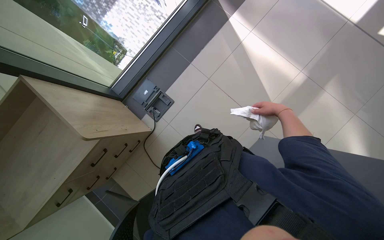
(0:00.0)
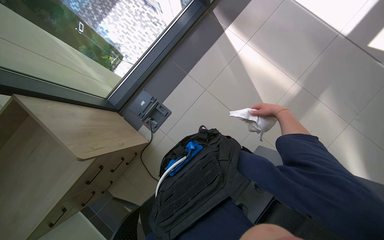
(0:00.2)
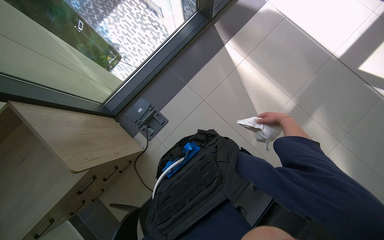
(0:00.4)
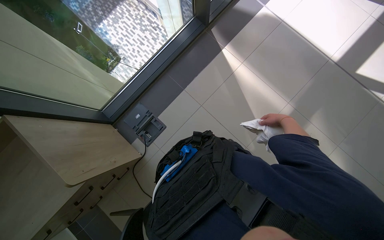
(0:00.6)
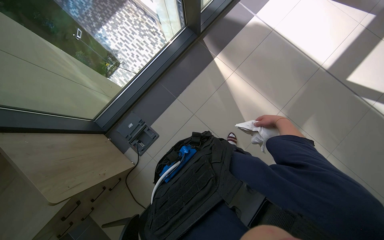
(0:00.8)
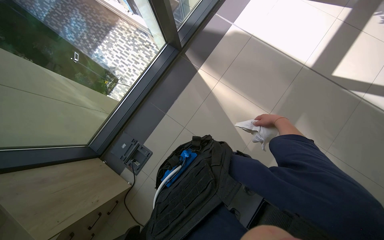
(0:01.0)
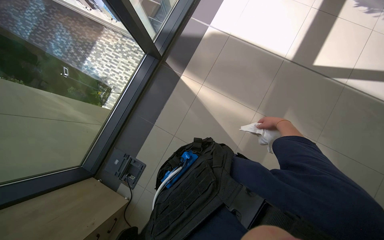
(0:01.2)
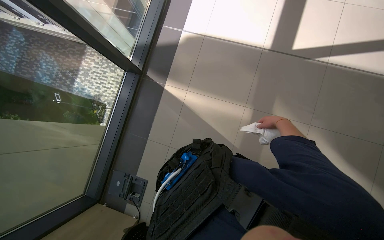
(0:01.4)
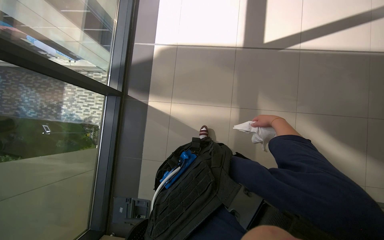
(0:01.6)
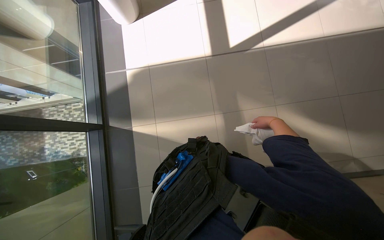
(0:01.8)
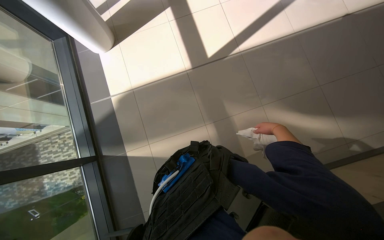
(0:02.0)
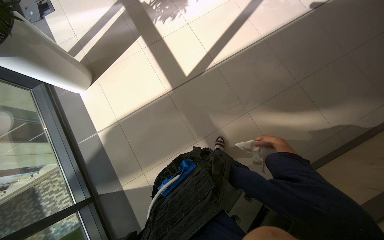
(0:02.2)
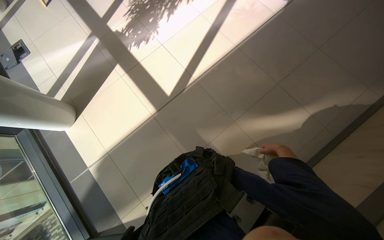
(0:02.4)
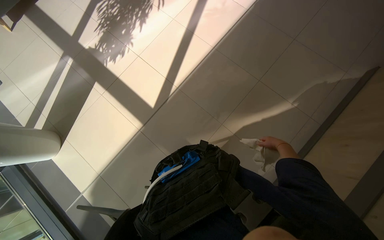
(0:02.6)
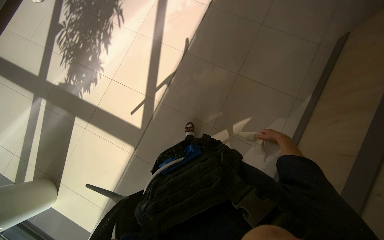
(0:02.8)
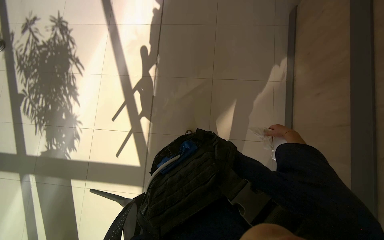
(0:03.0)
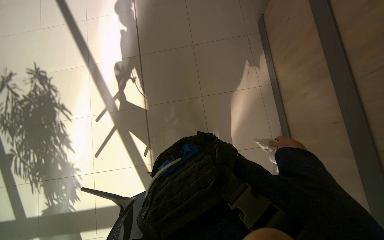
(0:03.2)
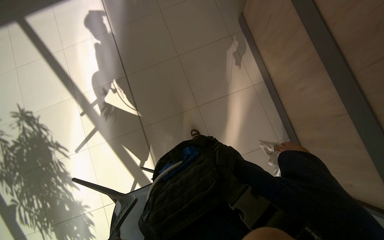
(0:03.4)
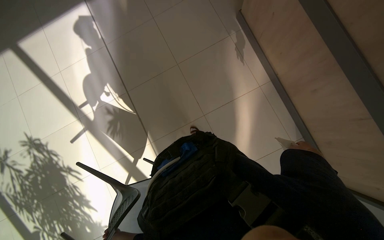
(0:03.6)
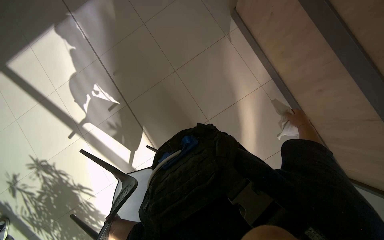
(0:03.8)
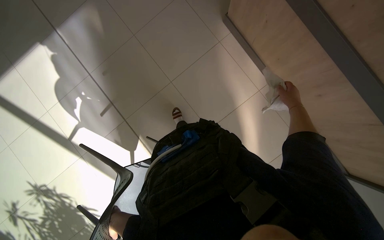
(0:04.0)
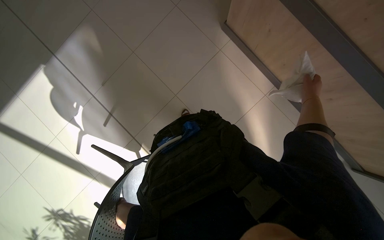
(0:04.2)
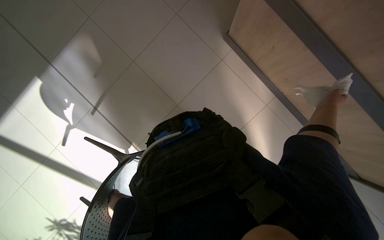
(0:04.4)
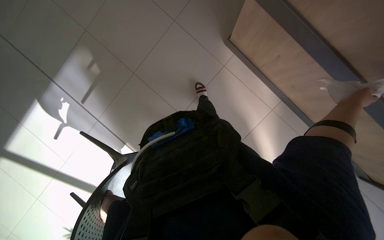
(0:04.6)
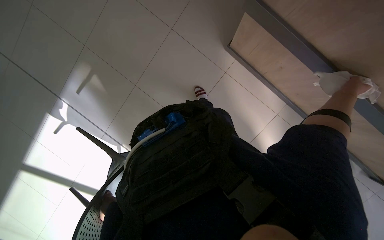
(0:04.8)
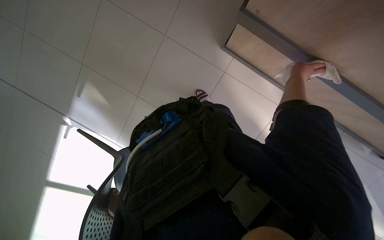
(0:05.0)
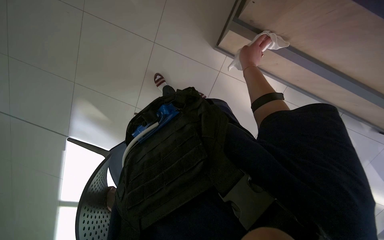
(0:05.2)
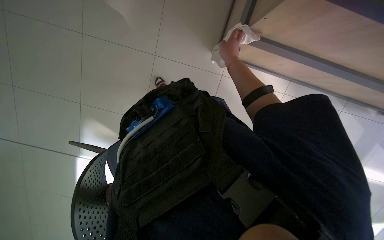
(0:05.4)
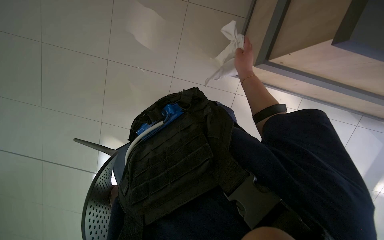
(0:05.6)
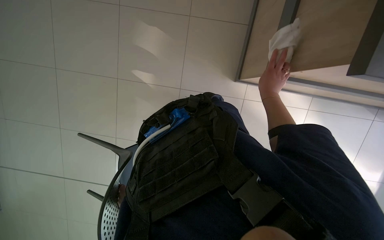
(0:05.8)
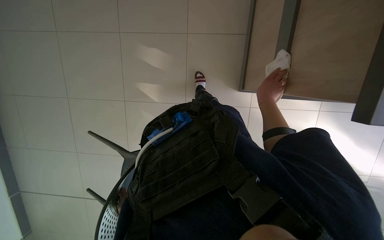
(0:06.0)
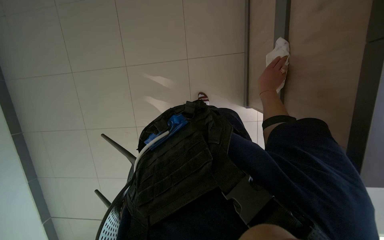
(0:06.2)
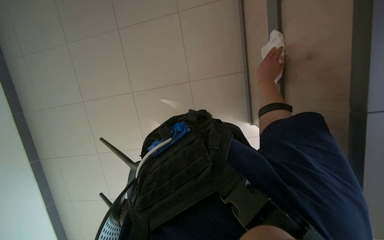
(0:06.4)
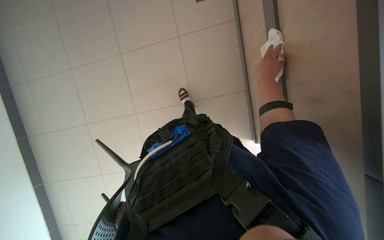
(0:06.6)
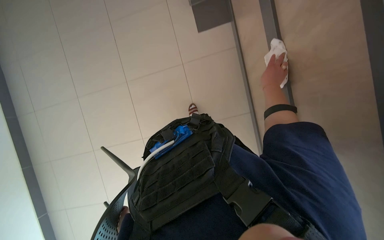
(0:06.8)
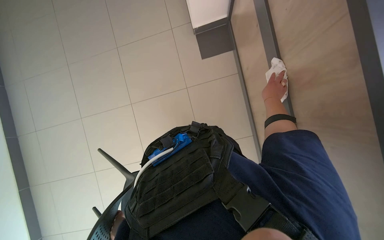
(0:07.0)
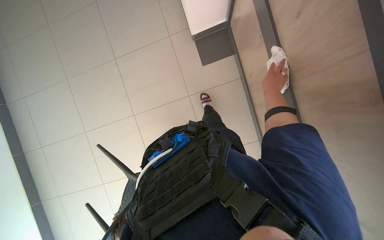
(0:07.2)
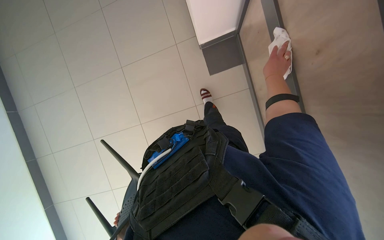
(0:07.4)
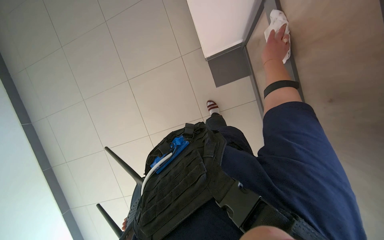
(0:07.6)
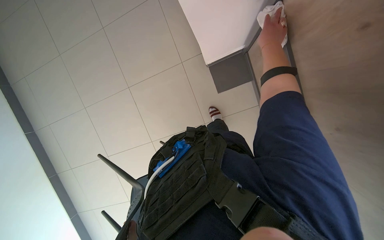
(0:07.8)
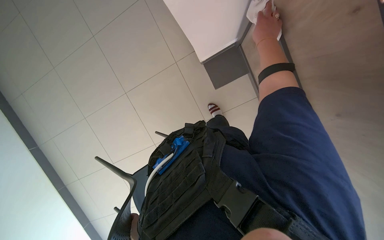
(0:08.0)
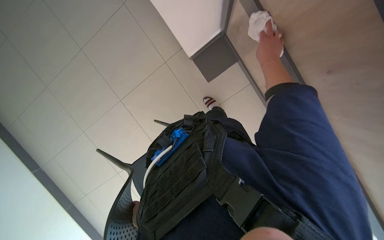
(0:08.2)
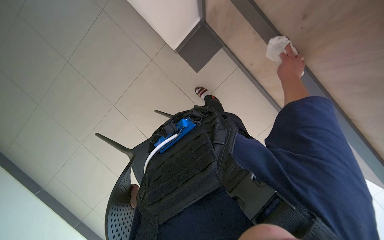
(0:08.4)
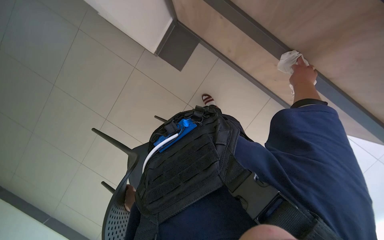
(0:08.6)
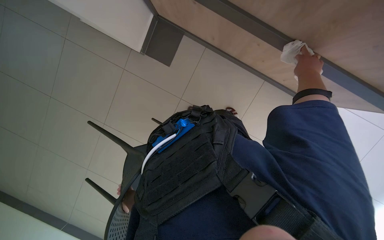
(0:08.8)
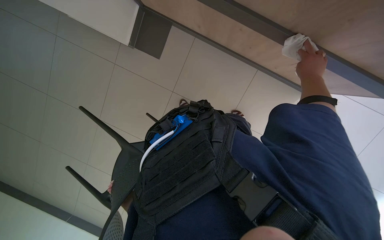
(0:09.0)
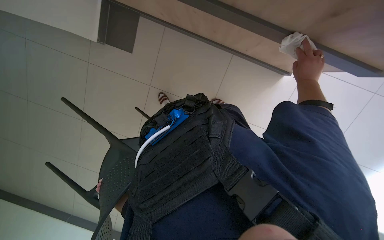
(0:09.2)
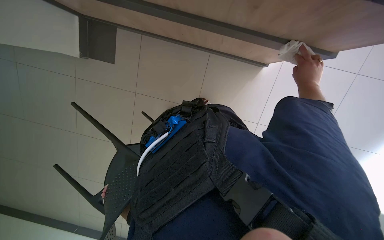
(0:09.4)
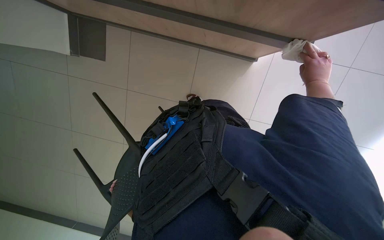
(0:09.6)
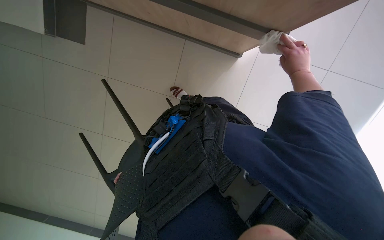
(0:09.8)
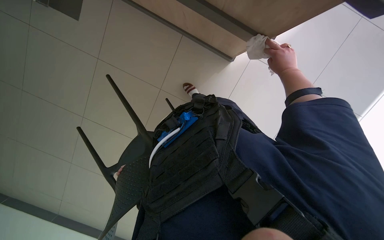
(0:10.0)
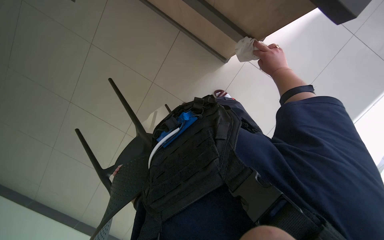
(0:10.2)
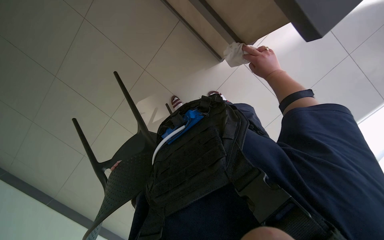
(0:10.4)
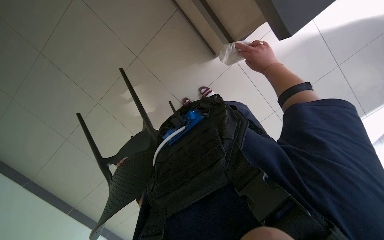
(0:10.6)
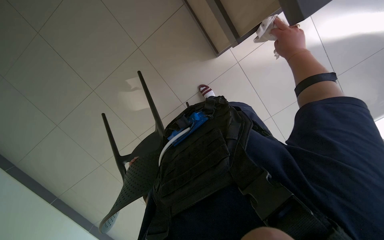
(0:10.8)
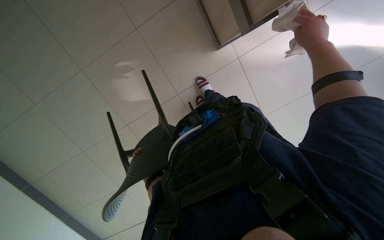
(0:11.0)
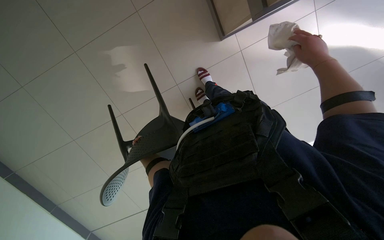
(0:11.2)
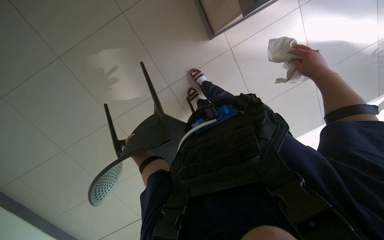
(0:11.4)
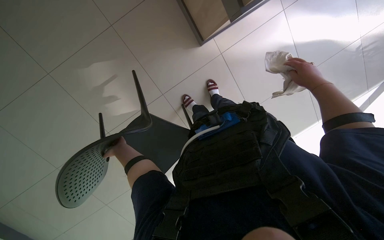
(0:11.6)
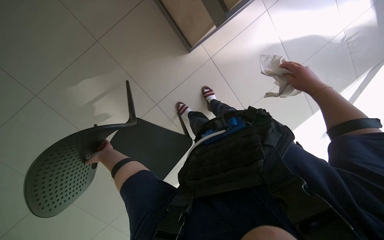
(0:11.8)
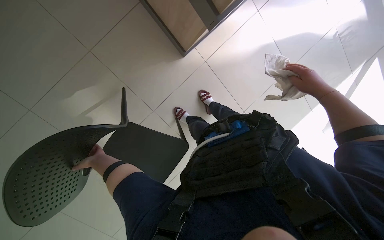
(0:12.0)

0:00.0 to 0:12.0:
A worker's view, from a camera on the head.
Job: wiping surfaces.
The whole recording: Wiping office desk and surfaces. Wipes the office desk, printer, and nearby wooden surfaces with a cloth.
0:00.0 to 0:01.6: The wearer looks roughly 15 degrees further upward. The scene rotates counterclockwise by roughly 30 degrees.
0:01.6 to 0:03.0: The camera is carried approximately 90 cm. The head rotates approximately 85 degrees to the right.
0:03.0 to 0:04.4: The wearer moves roughly 60 cm. The scene turns some 55 degrees counterclockwise in the picture.
0:04.4 to 0:06.0: The right hand is displaced farther from the camera and to the left by about 20 cm.
0:06.0 to 0:07.6: The view tips upward by some 15 degrees. The right hand heads up the picture and nearer to the camera, covering approximately 20 cm.
0:07.6 to 0:09.0: The view tilts some 10 degrees downward. The right hand moves to the right, roughly 15 cm.
0:09.0 to 0:10.4: The right hand goes about 10 cm to the left.
0:10.4 to 0:12.0: The right hand travels nearer to the camera by about 10 cm.

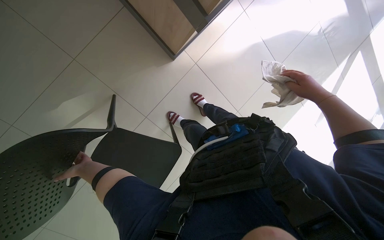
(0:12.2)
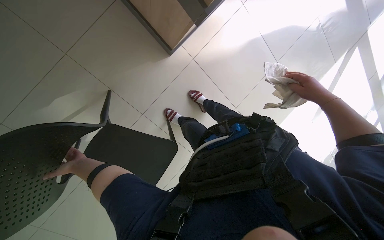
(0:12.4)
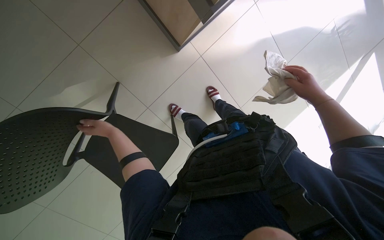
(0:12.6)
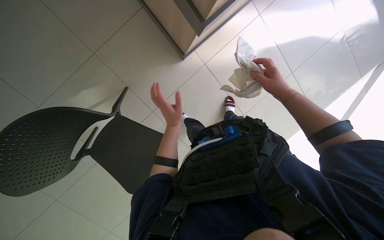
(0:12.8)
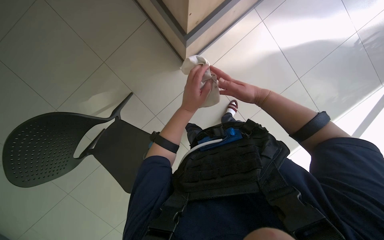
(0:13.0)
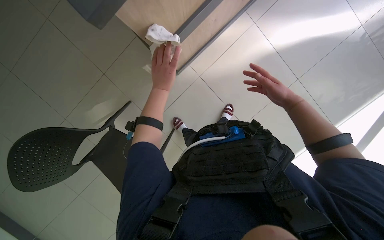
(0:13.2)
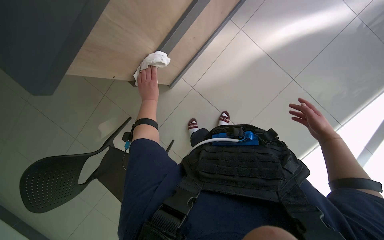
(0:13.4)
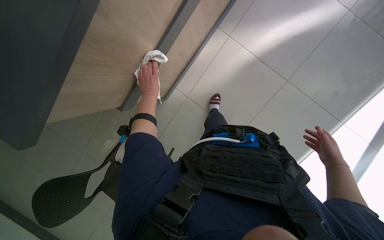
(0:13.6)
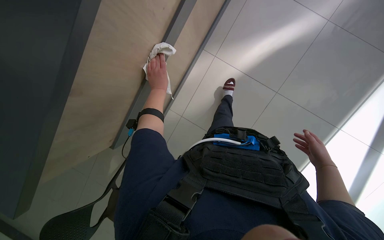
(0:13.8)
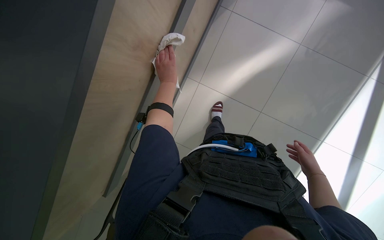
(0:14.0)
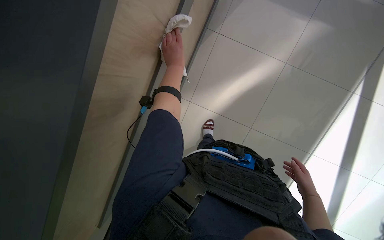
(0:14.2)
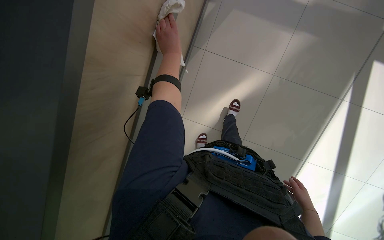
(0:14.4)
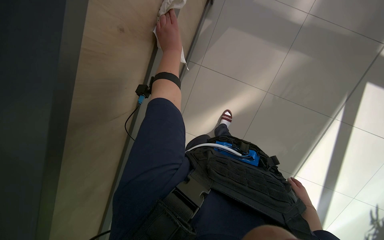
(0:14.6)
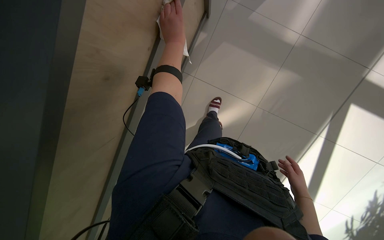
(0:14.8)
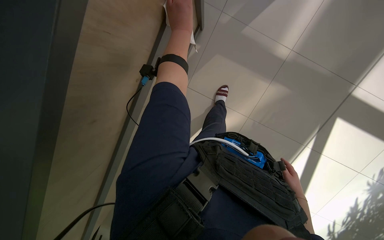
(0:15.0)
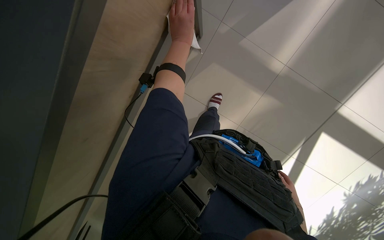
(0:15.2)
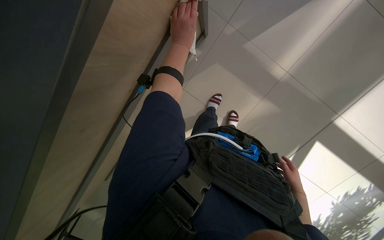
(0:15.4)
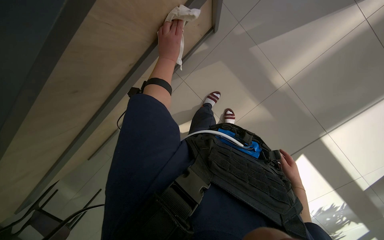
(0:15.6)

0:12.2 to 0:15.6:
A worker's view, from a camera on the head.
Job: wiping surfaces.
The whole recording: Wiping office desk and surfaces. Wipes the office desk, printer, and nearby wooden surfaces with a cloth.
0:12.2 to 0:13.8: The left hand travels to the right and up the picture by approximately 40 cm. Meanwhile the right hand moves down the picture, roughly 15 cm, and moves approximately 20 cm to the left and comes back.
0:13.8 to 0:15.6: The camera is aimed some 20 degrees further to the right. The view tips upward by roughly 15 degrees. Everything in view rotates roughly 25 degrees clockwise.

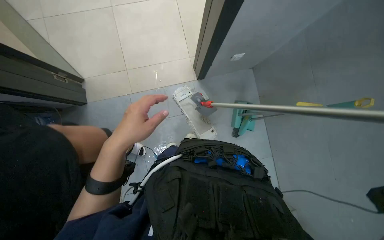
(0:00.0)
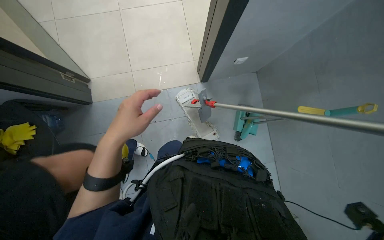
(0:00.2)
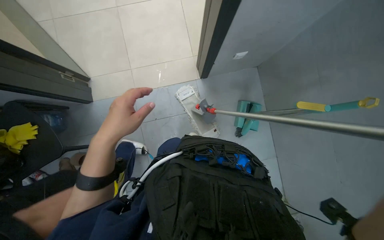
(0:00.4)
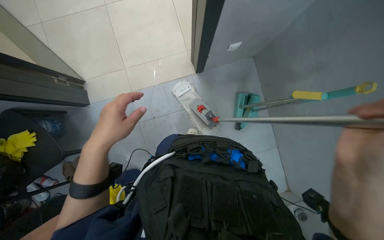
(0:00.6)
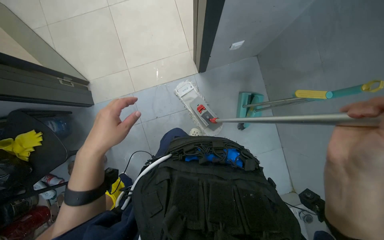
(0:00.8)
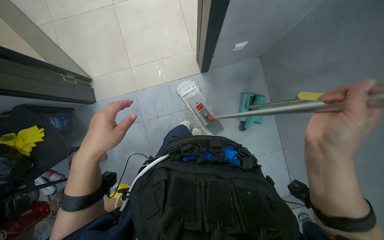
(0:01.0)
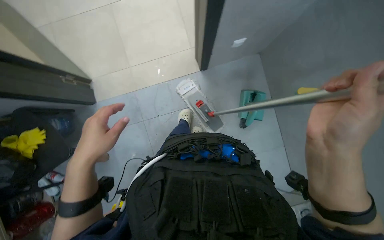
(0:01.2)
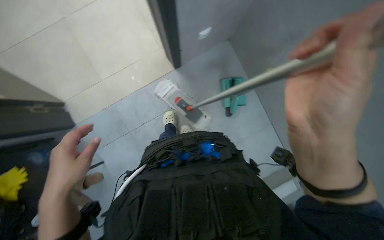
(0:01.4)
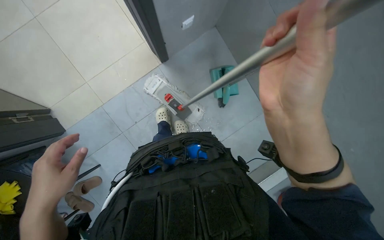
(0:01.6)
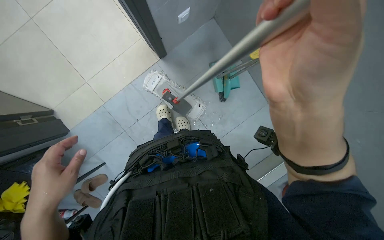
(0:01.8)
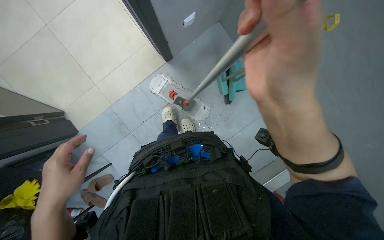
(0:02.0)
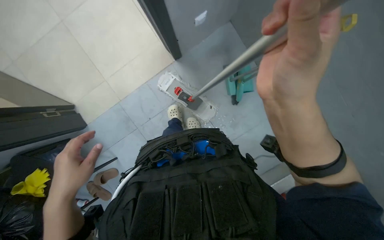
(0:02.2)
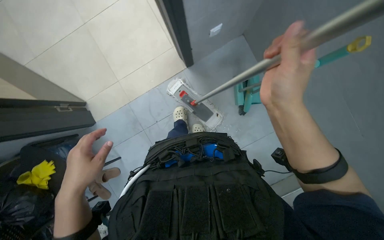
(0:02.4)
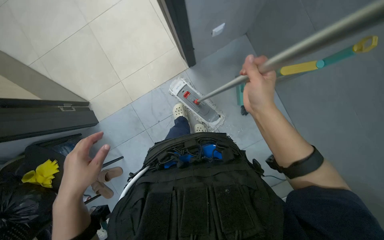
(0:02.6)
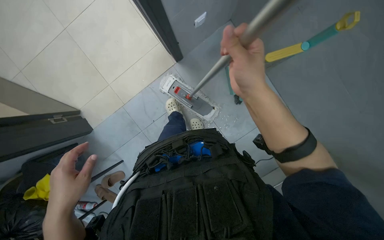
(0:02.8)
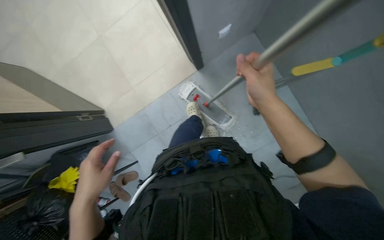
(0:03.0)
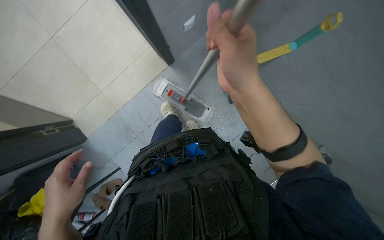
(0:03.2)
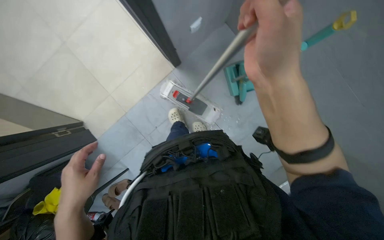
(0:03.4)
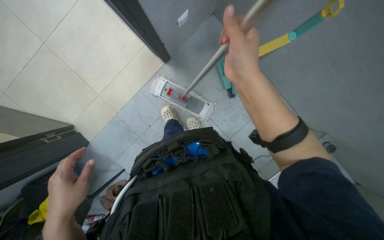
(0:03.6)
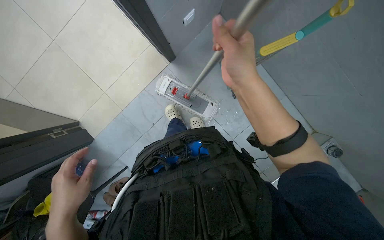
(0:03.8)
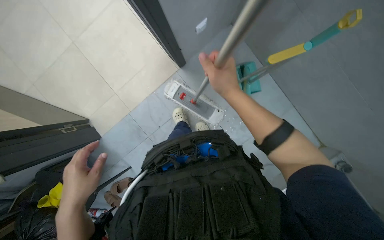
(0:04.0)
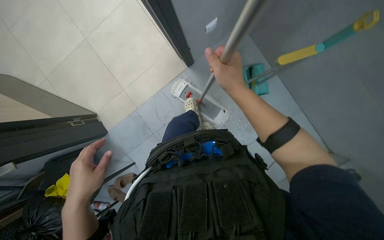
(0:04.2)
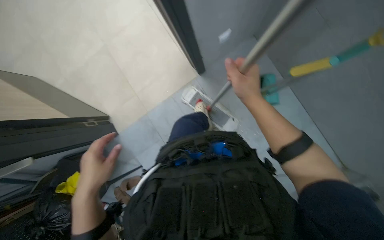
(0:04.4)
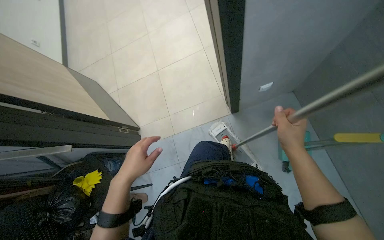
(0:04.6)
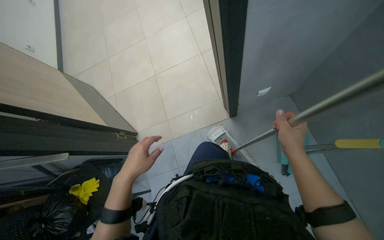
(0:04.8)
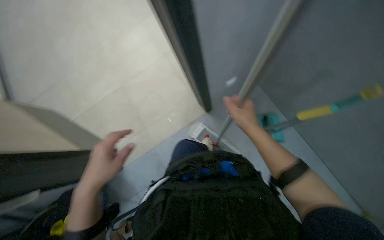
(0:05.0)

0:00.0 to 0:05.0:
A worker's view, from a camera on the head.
Job: mopping floor.
The whole recording: Mopping the floor. The worker mops the tiled floor with a flat mop.
0:01.6 to 0:03.4: The right hand travels farther from the camera and back again, roughly 15 cm each way.
0:03.4 to 0:05.0: The wearer looks approximately 20 degrees further upward.
